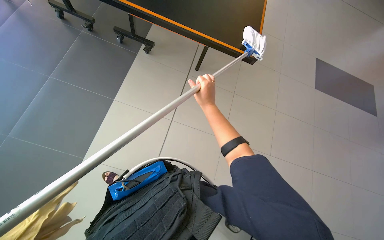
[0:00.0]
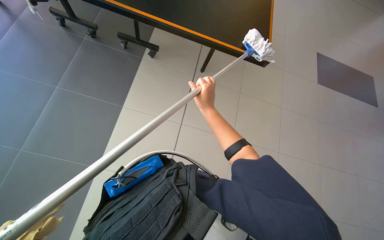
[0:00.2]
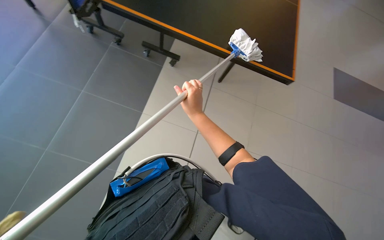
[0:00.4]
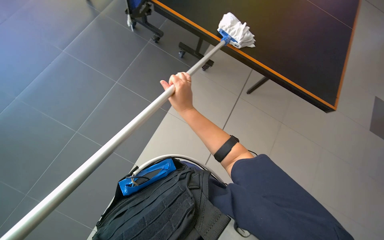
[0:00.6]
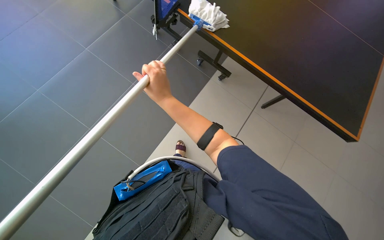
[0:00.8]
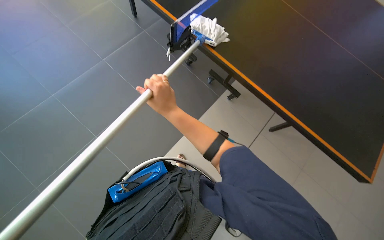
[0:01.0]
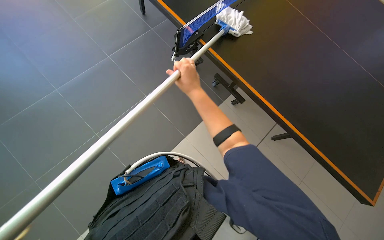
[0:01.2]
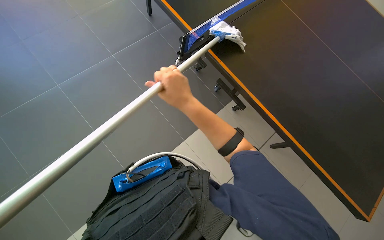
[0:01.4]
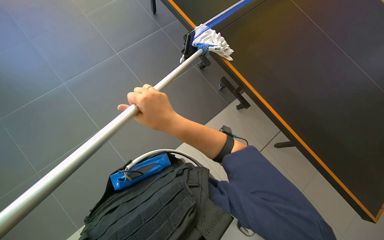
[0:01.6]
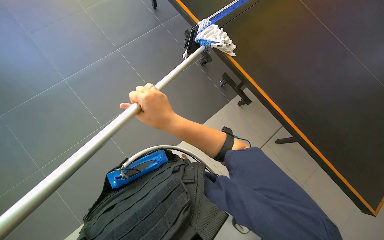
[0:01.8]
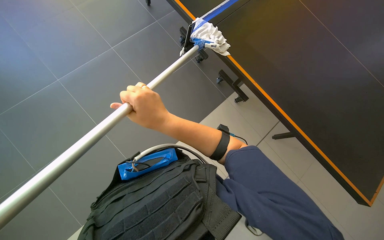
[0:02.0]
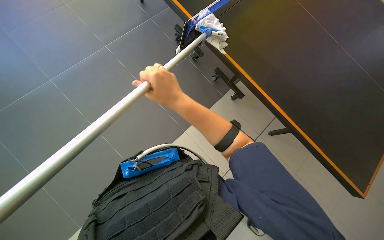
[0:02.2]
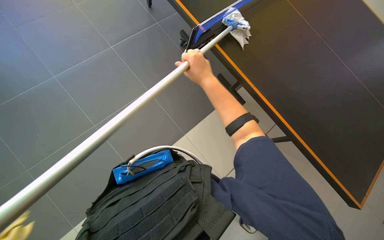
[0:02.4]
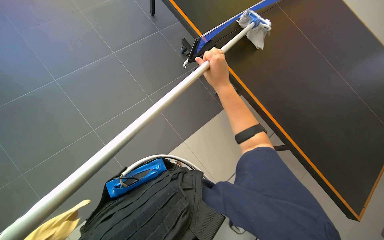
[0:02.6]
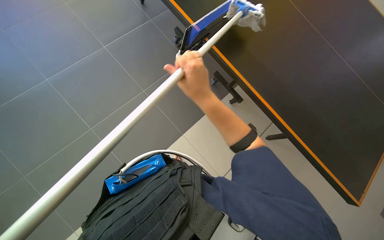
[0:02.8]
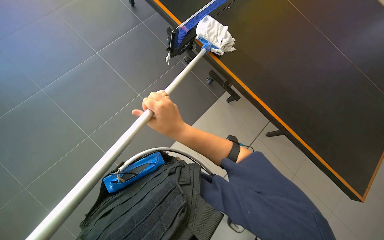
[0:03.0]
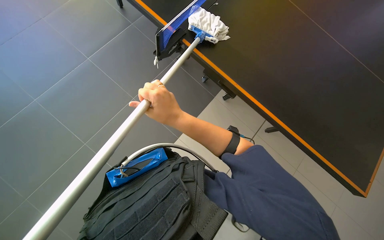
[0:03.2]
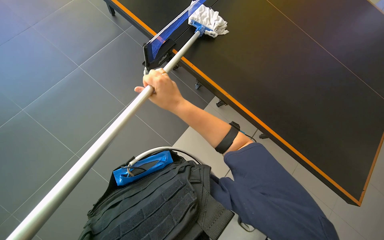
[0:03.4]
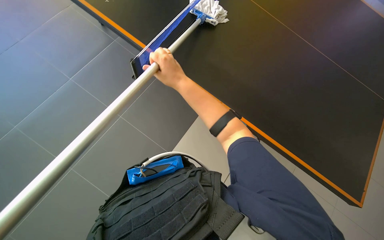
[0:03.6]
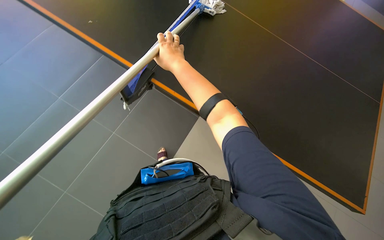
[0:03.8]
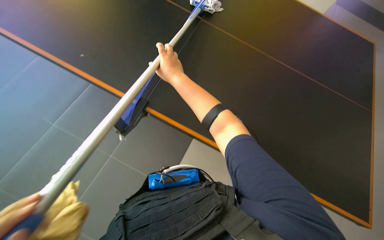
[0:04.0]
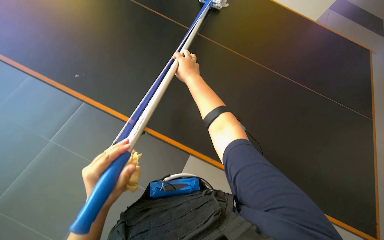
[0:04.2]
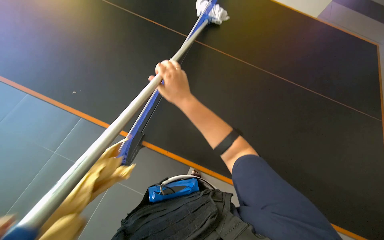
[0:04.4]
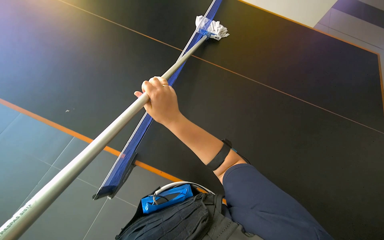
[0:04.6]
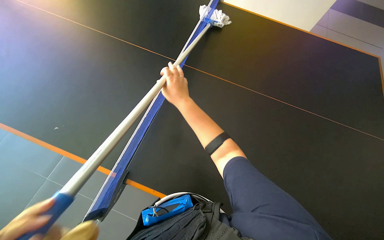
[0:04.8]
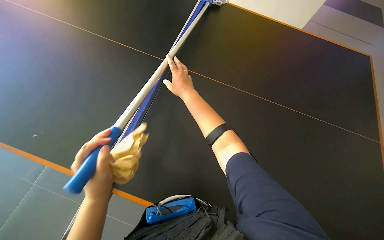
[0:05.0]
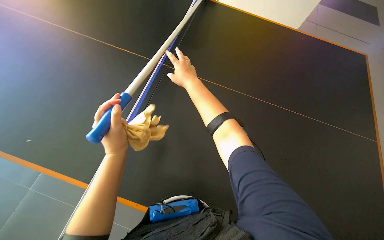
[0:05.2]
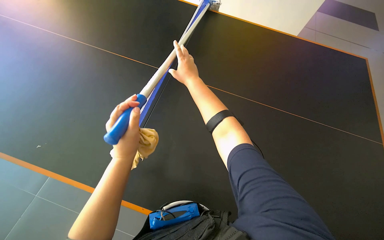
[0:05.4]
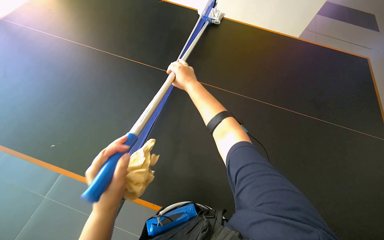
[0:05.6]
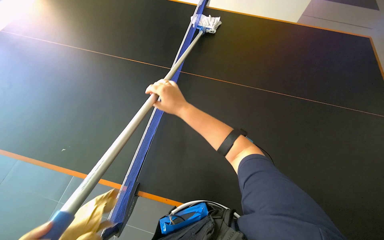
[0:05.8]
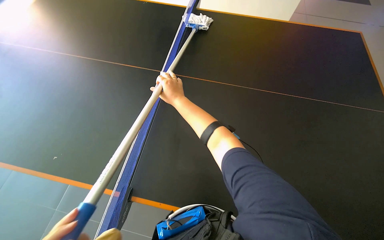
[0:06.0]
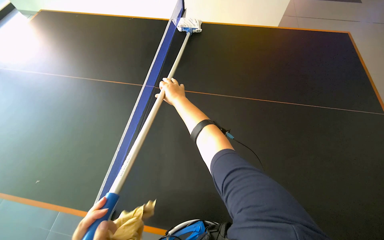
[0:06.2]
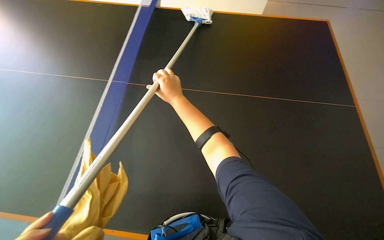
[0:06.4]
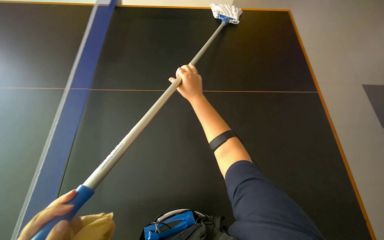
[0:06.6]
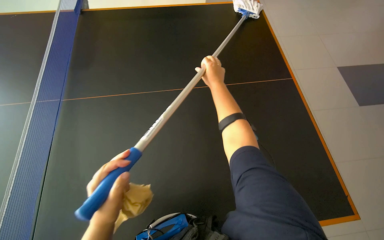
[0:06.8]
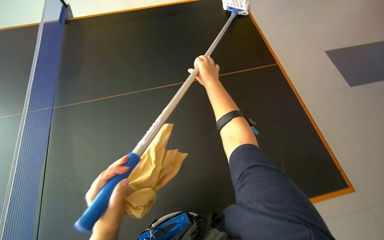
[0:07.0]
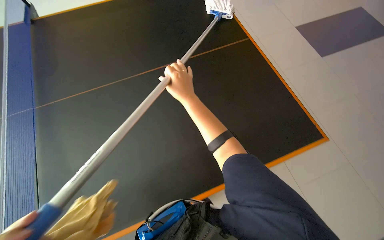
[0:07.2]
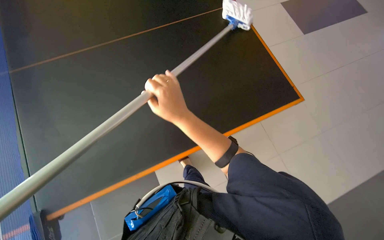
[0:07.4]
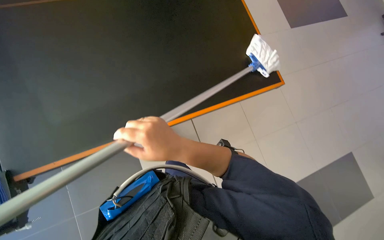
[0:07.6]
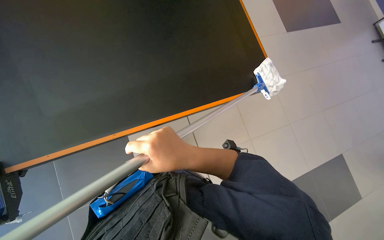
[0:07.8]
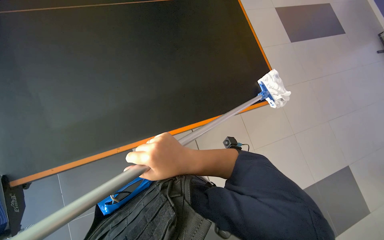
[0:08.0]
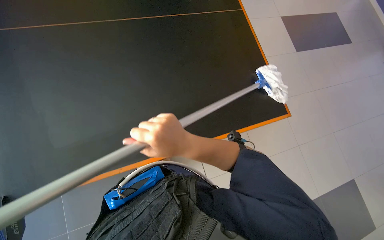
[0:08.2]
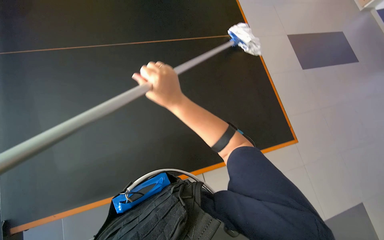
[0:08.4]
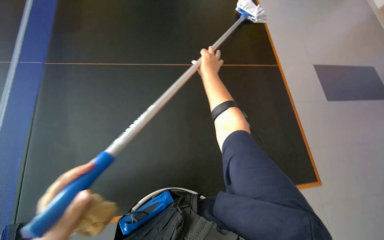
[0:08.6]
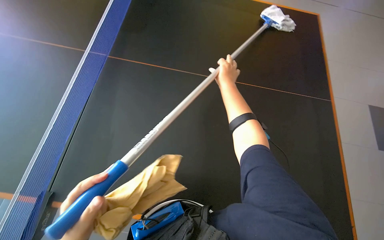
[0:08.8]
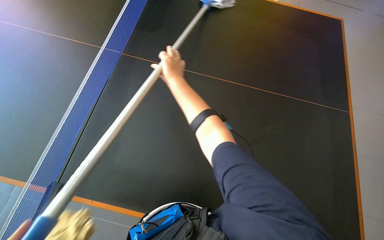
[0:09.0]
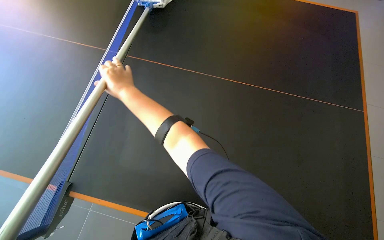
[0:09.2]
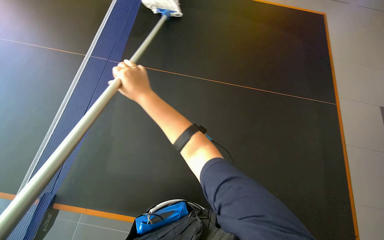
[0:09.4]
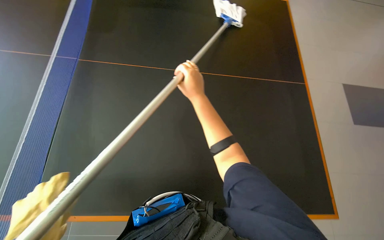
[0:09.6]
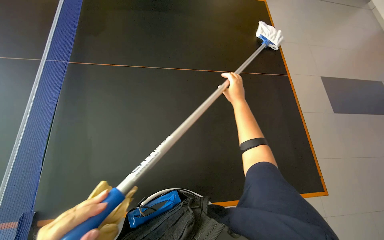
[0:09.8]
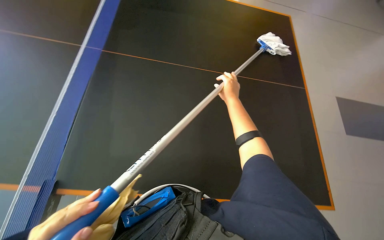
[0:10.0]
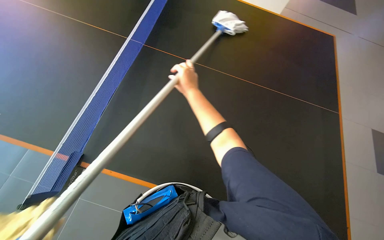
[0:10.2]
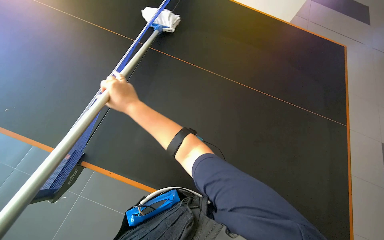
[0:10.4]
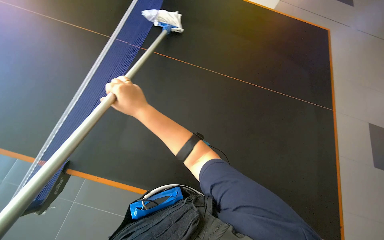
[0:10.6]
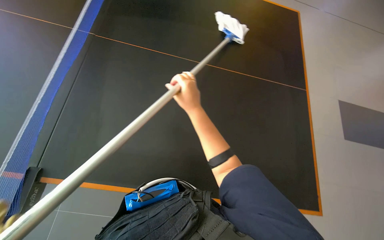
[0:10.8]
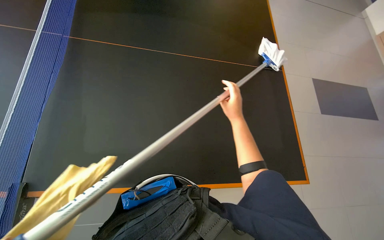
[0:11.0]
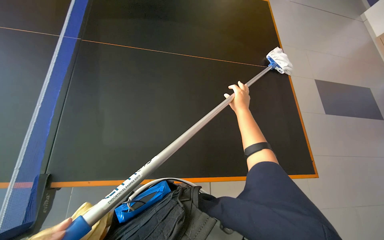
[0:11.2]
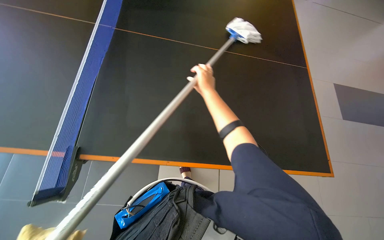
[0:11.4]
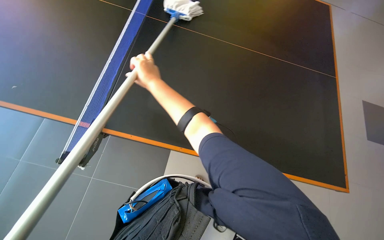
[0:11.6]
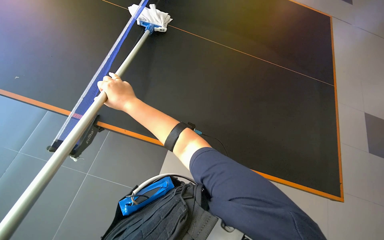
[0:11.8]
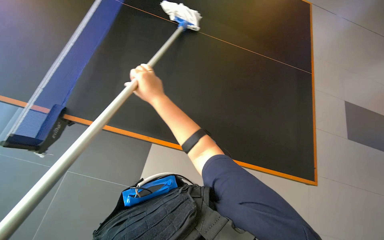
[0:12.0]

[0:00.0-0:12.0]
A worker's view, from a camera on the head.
Job: wiping surfaces.
The whole recording: Cleaning the table. The worker cleans the black table using a mop and then wipes it with a yellow cloth.
0:00.0 to 0:01.6: The right hand moves nearer to the camera and to the left, approximately 15 cm.
0:01.6 to 0:03.0: The right hand moves about 20 cm to the right and comes back.
0:03.0 to 0:04.4: The wearer looks some 15 degrees further upward.
0:04.4 to 0:06.0: The right hand reaches roughly 10 cm up the picture, then returns.
0:06.0 to 0:07.6: The right hand travels down the picture and nearer to the camera by approximately 30 cm.
0:07.6 to 0:09.0: The wearer looks roughly 20 degrees further upward. The right hand is displaced up the picture and farther from the camera by approximately 35 cm.
0:09.0 to 0:10.4: The right hand goes left and right, roughly 35 cm each way, reversing 2 times.

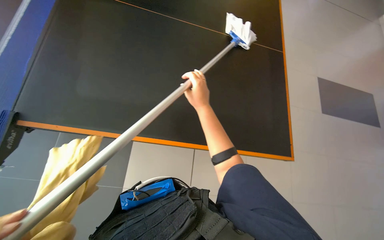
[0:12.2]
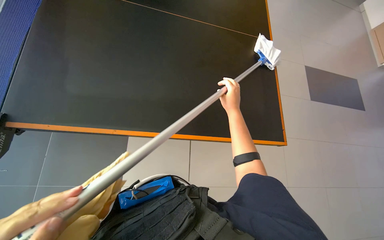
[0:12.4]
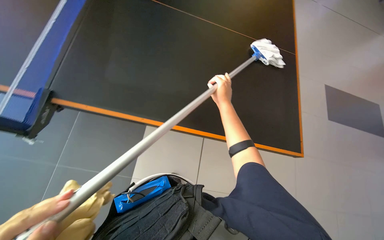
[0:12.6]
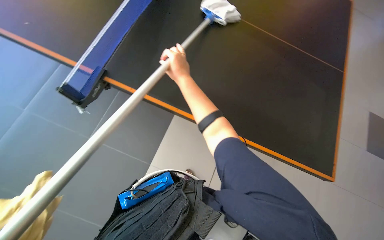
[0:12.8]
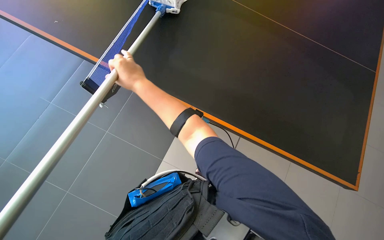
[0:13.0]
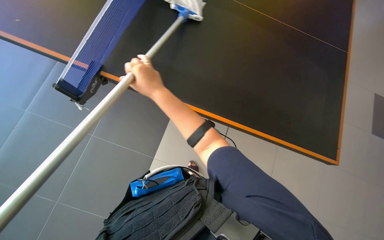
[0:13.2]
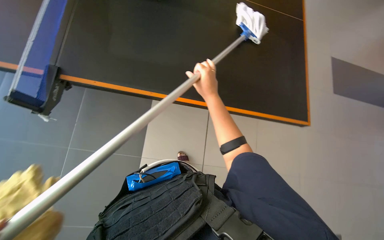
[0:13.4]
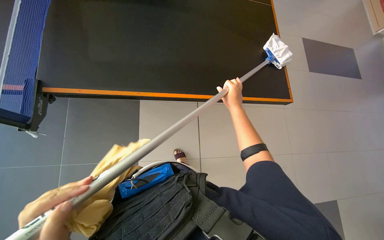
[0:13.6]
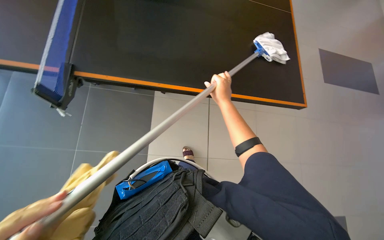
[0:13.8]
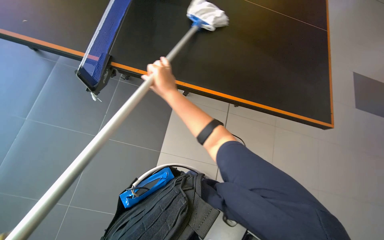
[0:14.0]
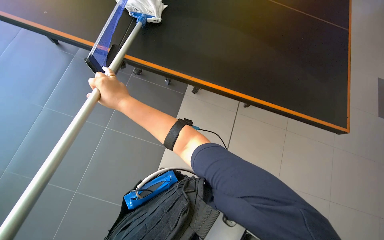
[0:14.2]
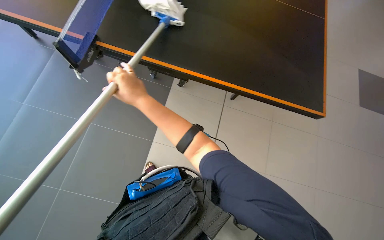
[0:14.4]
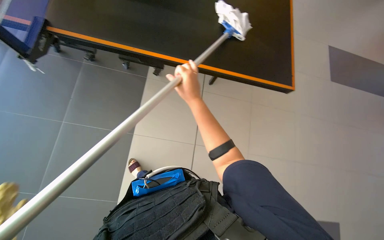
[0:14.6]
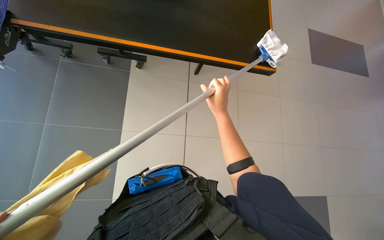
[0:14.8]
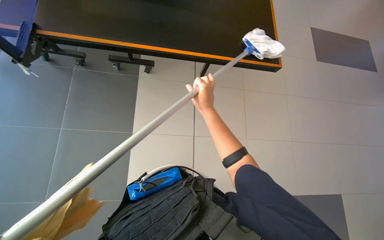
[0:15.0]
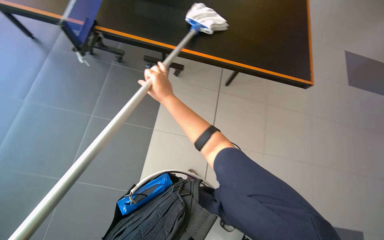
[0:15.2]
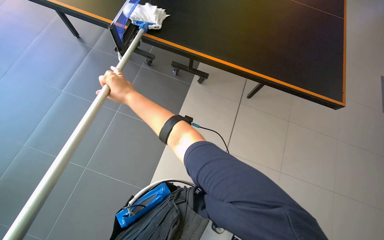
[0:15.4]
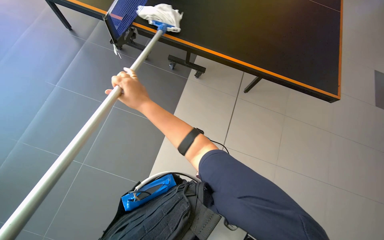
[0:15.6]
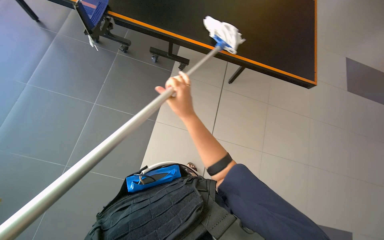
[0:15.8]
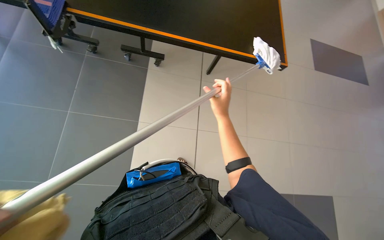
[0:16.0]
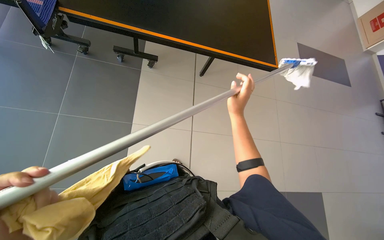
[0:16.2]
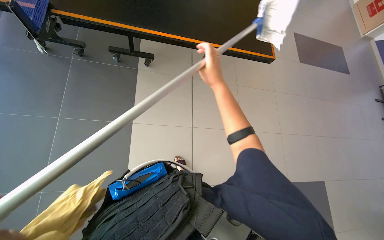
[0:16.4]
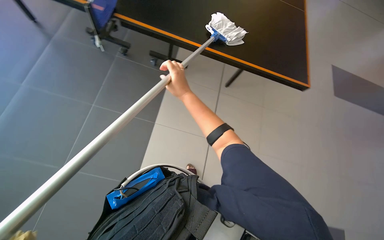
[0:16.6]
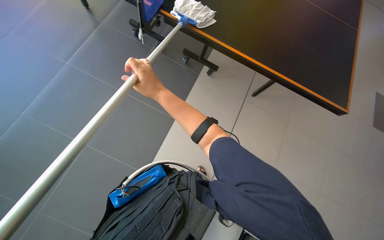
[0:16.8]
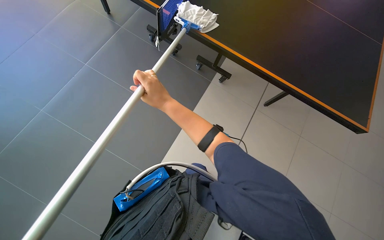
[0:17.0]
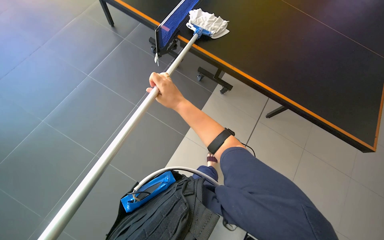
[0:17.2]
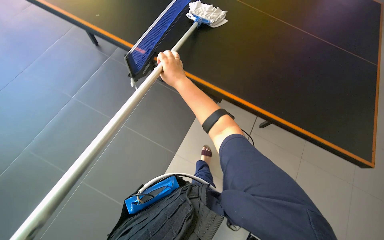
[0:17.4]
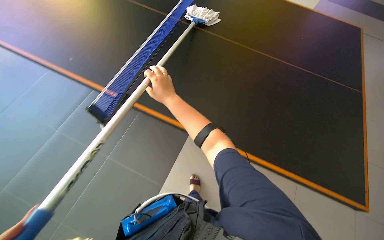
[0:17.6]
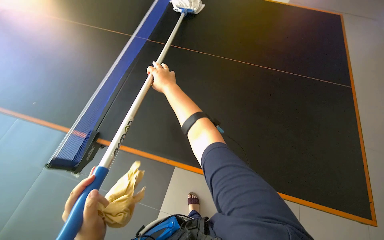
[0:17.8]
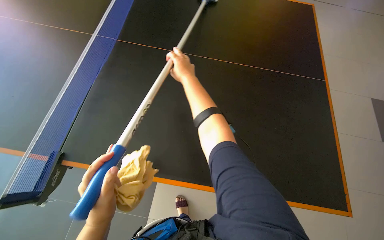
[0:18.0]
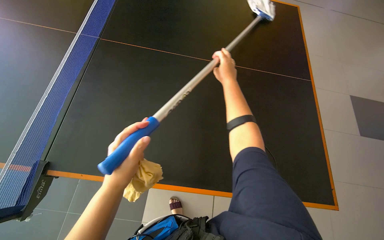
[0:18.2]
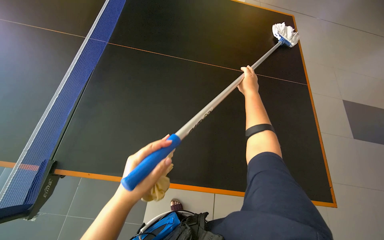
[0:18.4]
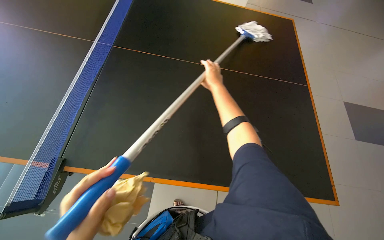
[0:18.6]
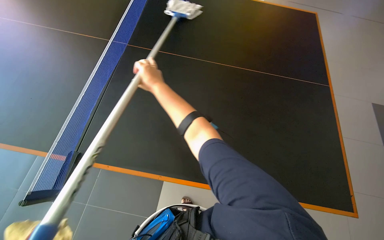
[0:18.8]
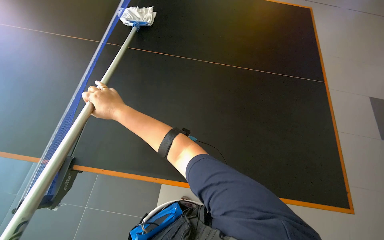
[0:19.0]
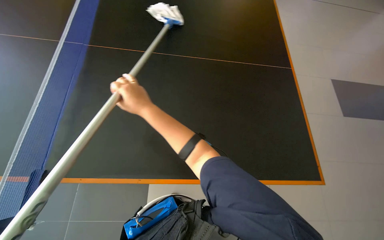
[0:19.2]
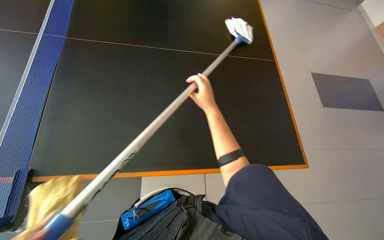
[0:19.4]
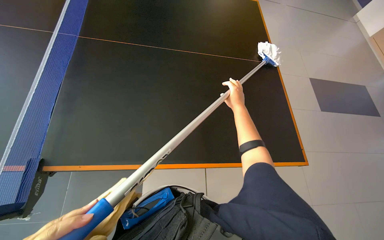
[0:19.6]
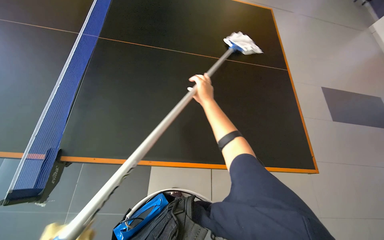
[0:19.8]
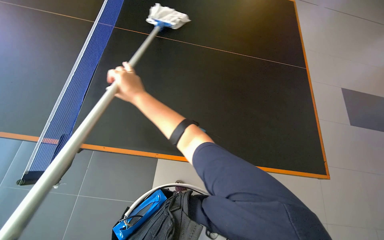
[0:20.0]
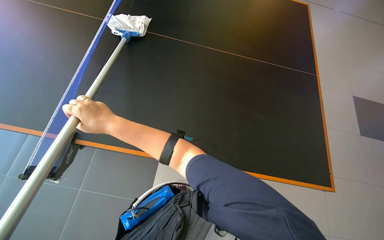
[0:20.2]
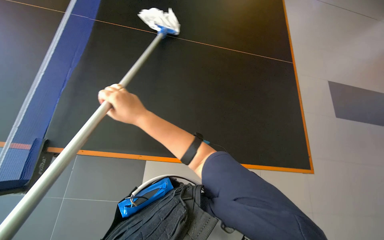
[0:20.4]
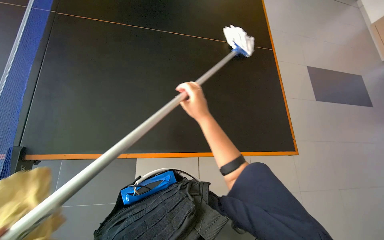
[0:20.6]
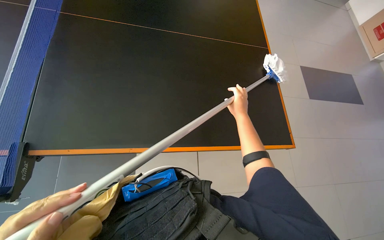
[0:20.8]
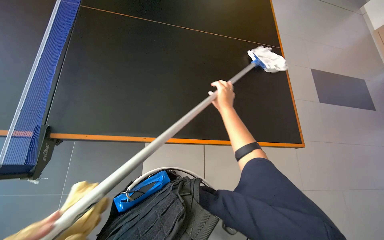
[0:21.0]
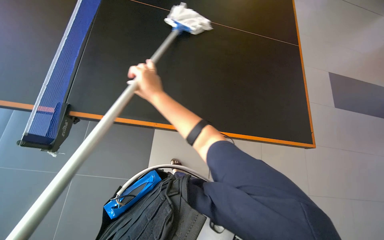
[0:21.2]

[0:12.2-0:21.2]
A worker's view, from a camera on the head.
Job: wiping surfaces.
The whole recording: Cleaning the table. The worker cleans the black table using a mop and then wipes it with a yellow cloth.
0:16.6 to 0:18.2: The wearer's head swings approximately 25 degrees to the left.
0:18.2 to 0:19.8: The wearer's head swings approximately 25 degrees to the left. The right hand moves left and right over roughly 40 cm, changing direction 2 times.
0:19.8 to 0:21.2: The right hand swings left and right, approximately 40 cm each way, with 2 reversals.
